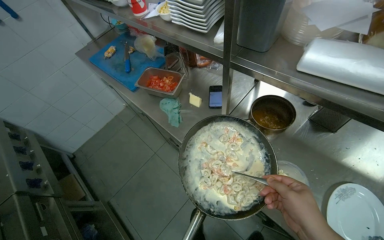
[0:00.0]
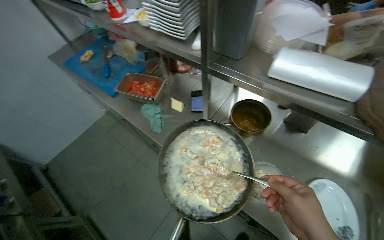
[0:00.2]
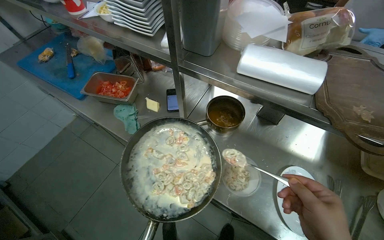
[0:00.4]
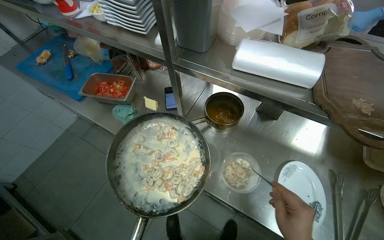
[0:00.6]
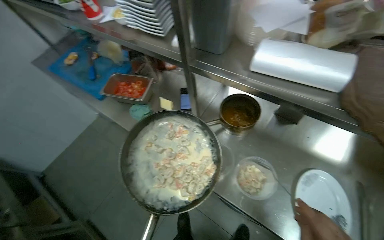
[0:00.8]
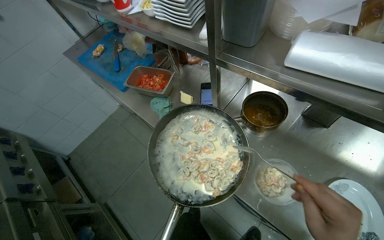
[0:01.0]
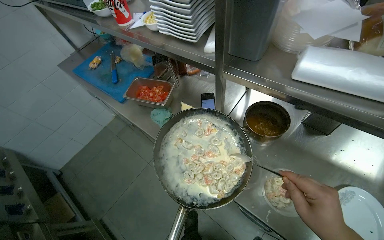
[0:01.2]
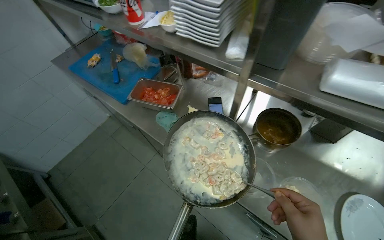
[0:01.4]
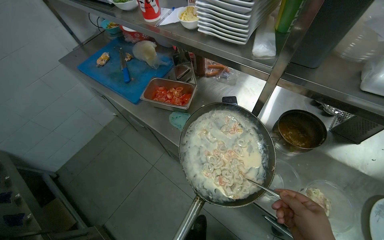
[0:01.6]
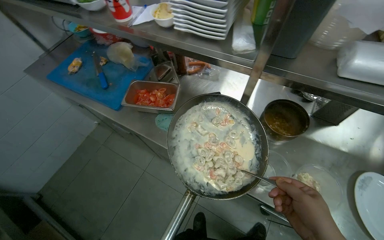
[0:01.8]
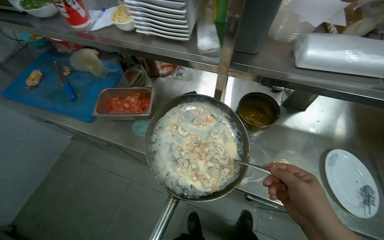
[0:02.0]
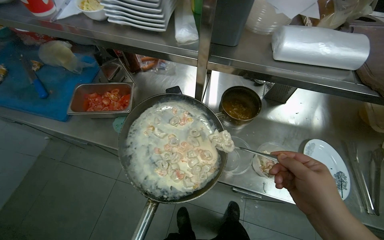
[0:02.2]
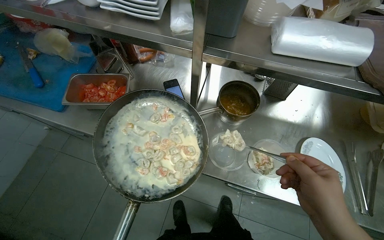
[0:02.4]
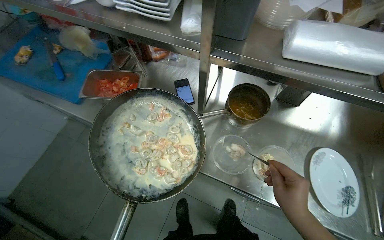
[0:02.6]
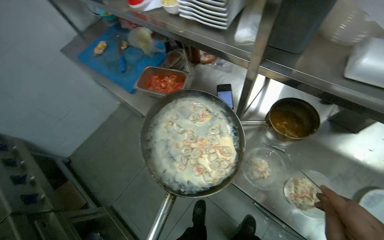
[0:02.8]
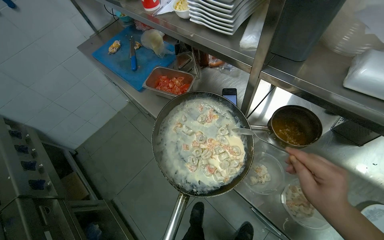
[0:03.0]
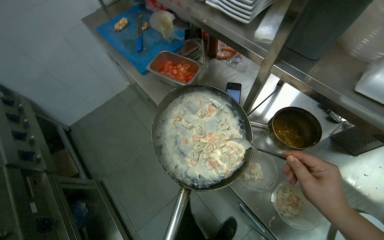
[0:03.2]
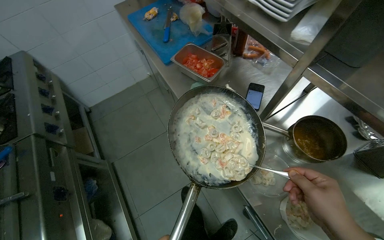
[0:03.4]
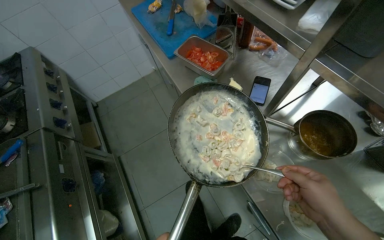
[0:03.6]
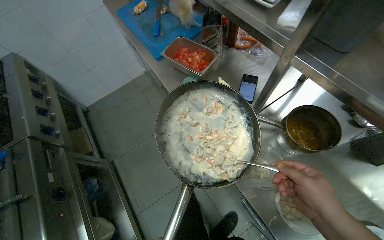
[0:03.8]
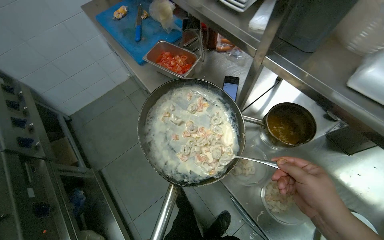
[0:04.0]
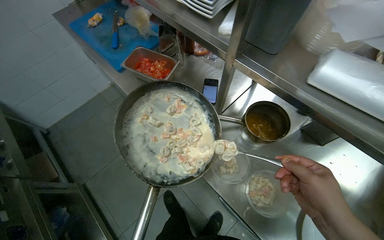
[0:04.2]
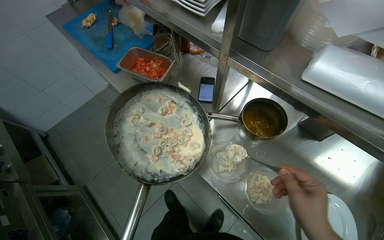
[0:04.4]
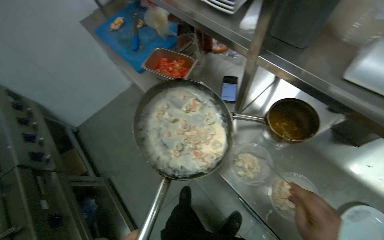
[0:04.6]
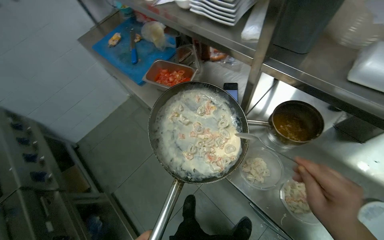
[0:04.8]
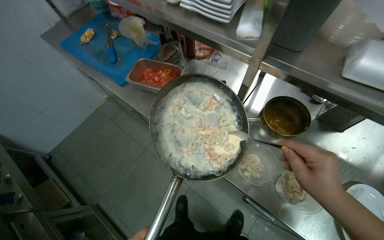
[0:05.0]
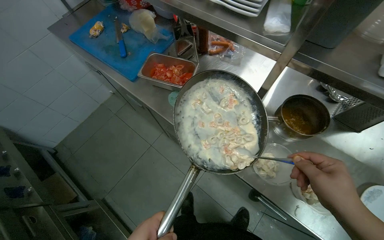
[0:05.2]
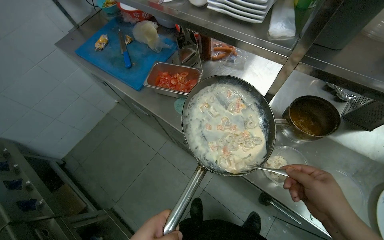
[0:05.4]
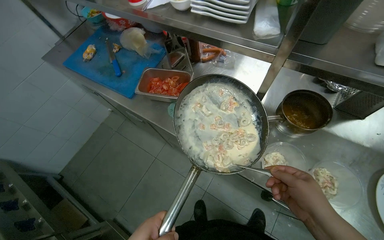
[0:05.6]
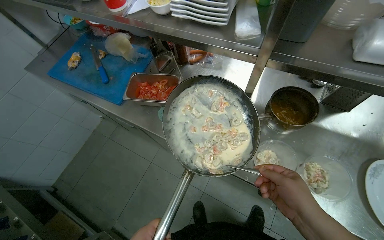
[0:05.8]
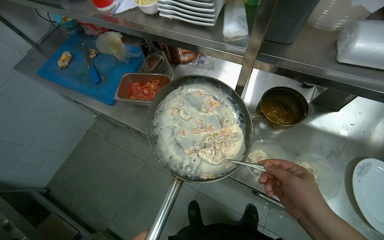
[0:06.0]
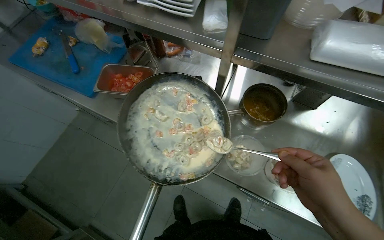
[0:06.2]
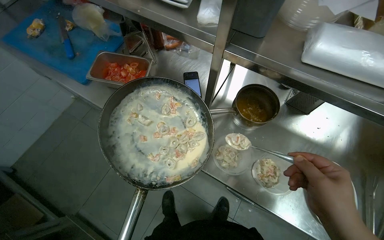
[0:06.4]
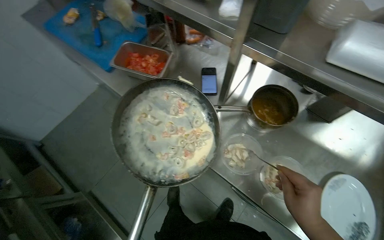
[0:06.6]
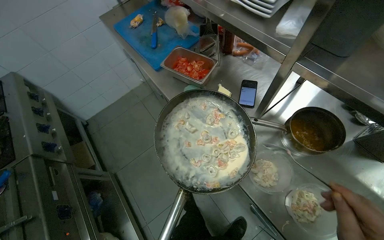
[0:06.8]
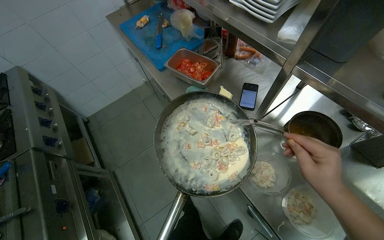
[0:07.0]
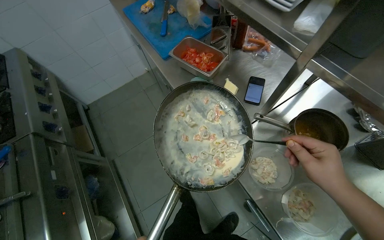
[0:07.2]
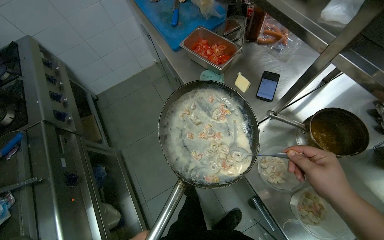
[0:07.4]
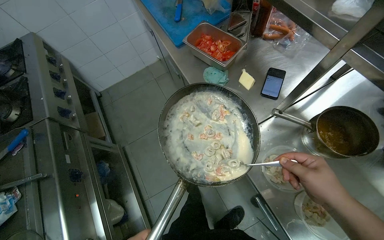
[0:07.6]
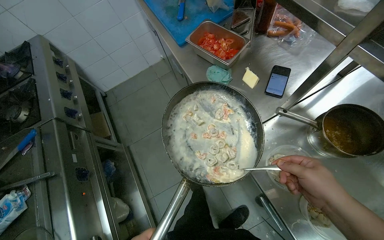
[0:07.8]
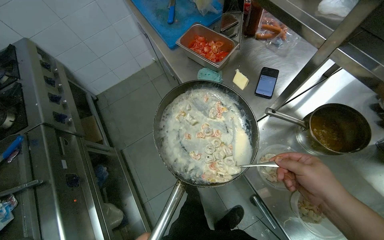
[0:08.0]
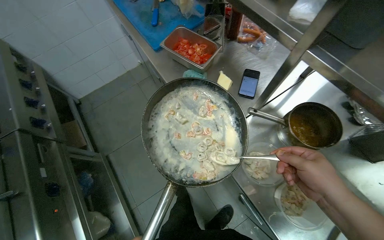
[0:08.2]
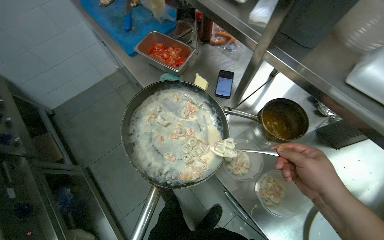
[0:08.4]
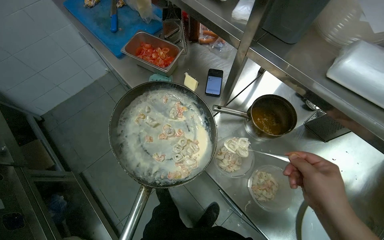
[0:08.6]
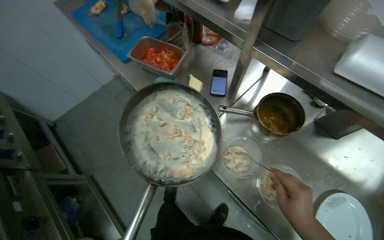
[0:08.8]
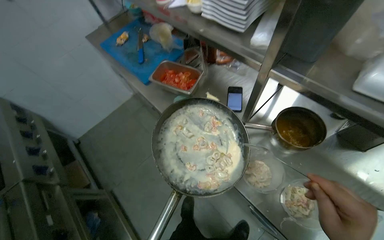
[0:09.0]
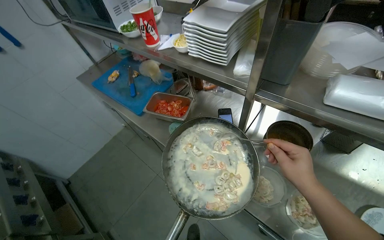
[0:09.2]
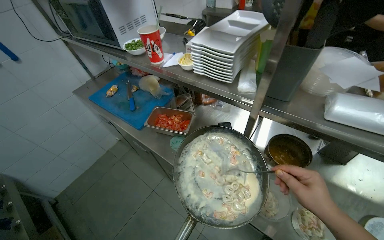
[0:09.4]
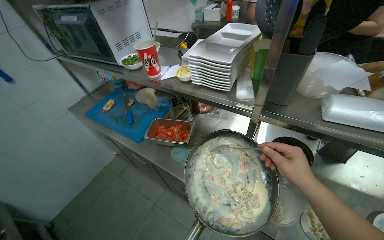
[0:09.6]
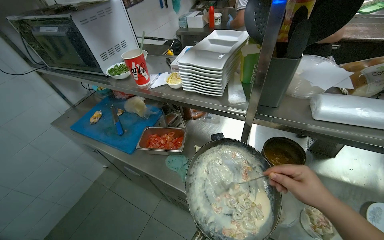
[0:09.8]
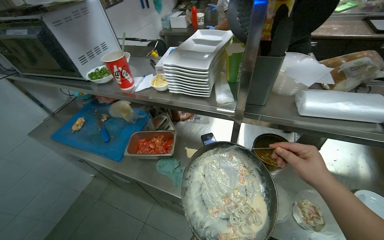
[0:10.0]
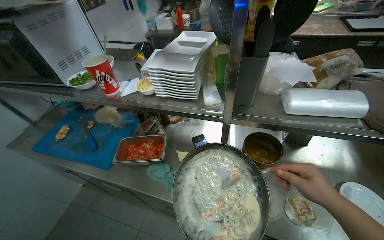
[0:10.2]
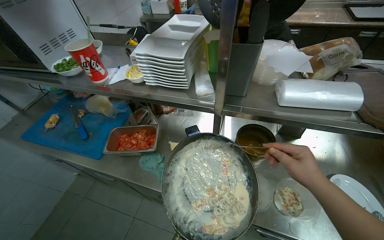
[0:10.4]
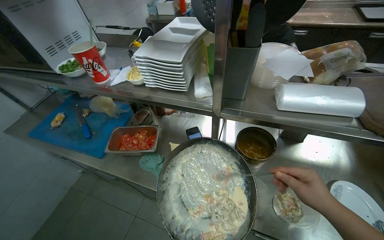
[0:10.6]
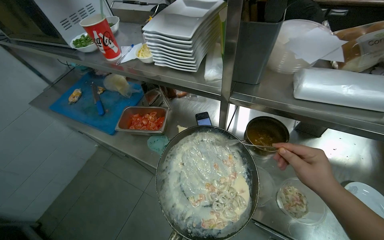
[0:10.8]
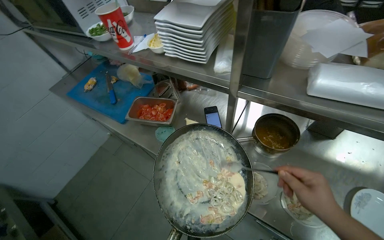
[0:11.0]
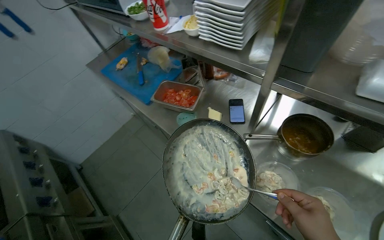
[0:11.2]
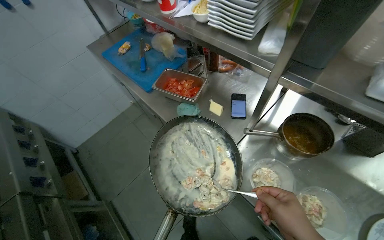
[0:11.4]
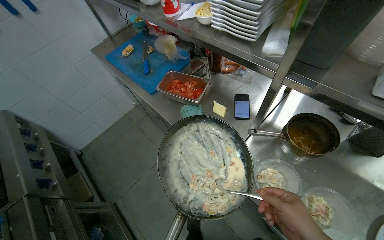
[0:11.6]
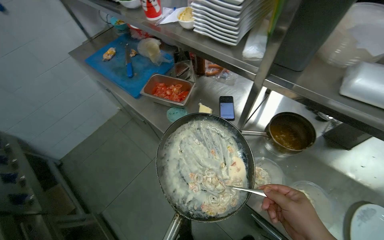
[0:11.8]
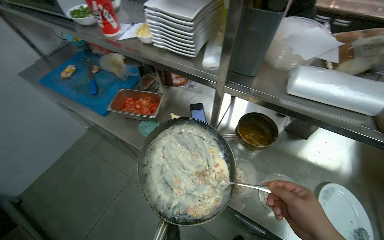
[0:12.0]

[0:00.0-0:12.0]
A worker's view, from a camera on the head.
Job: preparing food.
The whole recording: Plating dumplings into. The worker scoops cooked dumplings with sauce from a pan into clear plastic containers.
0:06.0 to 0:07.6: The head turns to the left by roughly 35 degrees.
0:07.6 to 0:09.0: The right hand is displaced down the picture by approximately 15 cm.
0:09.0 to 0:10.4: The wearer's head swings about 30 degrees to the right. The wearer looks approximately 15 degrees further upward.

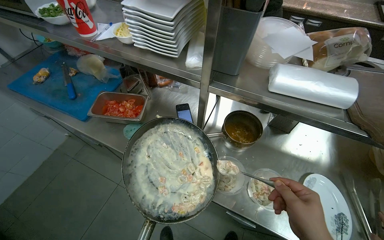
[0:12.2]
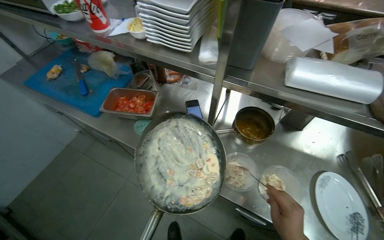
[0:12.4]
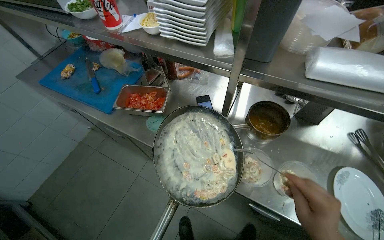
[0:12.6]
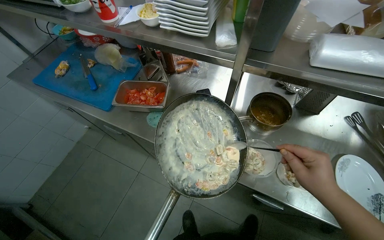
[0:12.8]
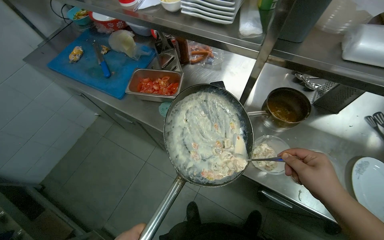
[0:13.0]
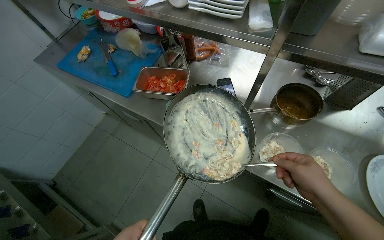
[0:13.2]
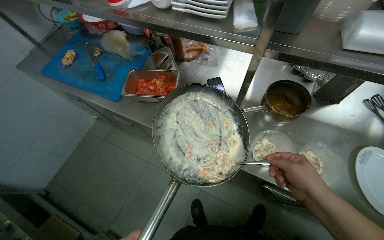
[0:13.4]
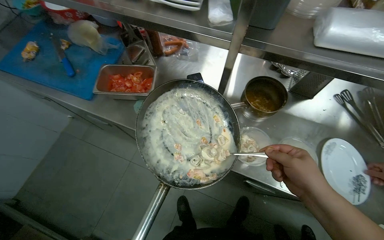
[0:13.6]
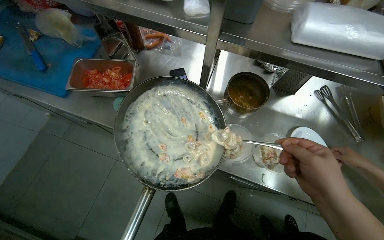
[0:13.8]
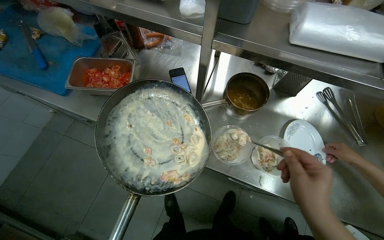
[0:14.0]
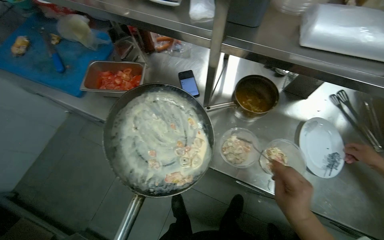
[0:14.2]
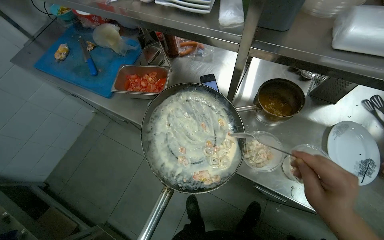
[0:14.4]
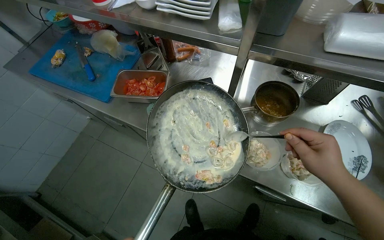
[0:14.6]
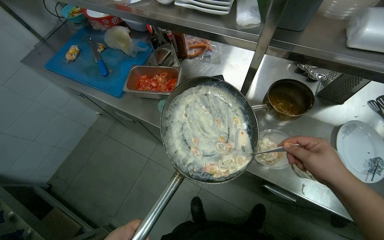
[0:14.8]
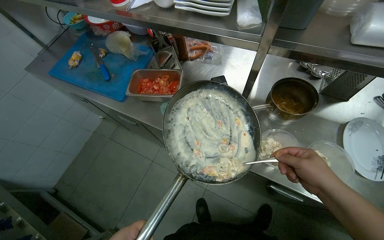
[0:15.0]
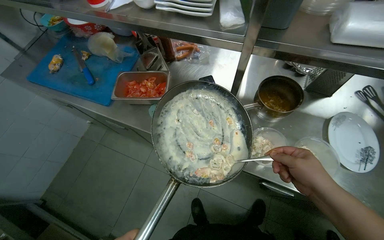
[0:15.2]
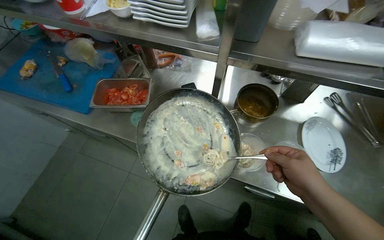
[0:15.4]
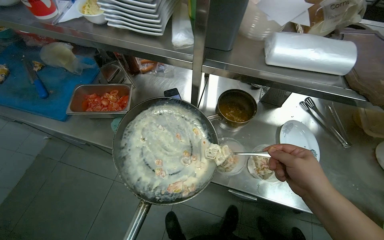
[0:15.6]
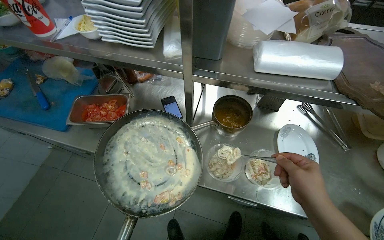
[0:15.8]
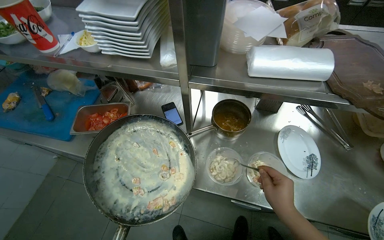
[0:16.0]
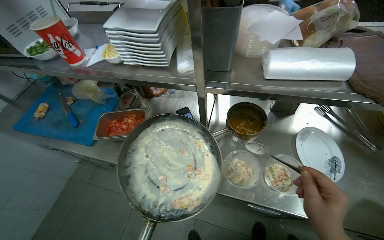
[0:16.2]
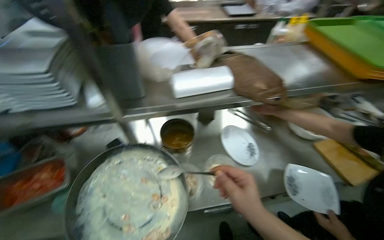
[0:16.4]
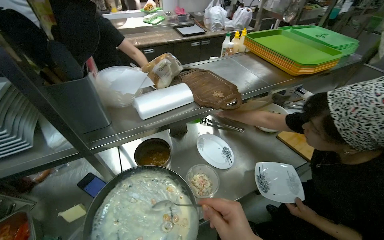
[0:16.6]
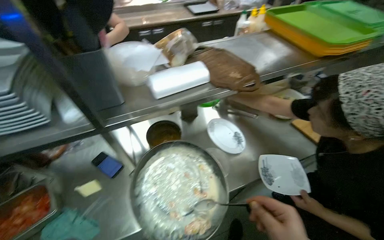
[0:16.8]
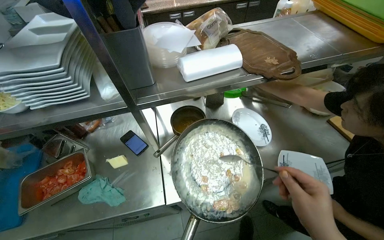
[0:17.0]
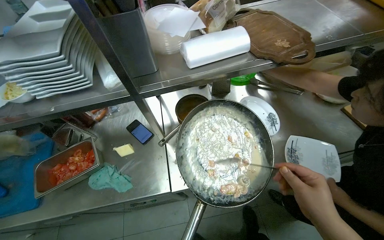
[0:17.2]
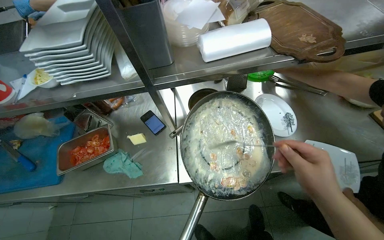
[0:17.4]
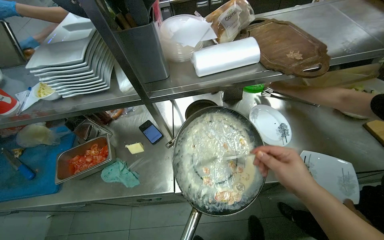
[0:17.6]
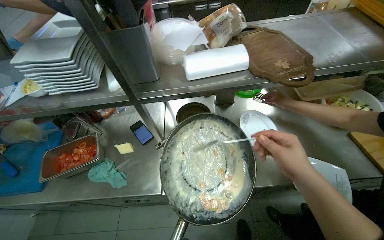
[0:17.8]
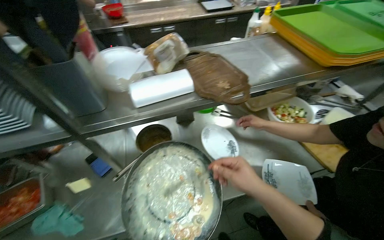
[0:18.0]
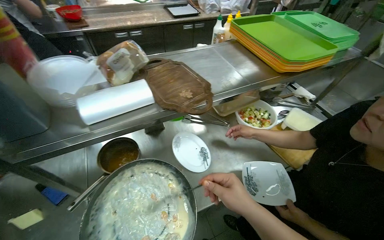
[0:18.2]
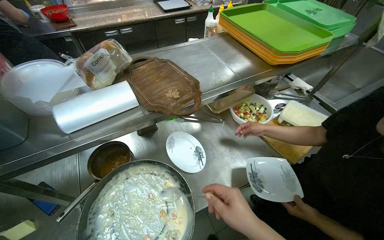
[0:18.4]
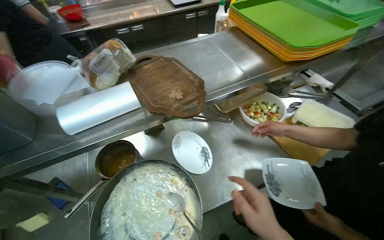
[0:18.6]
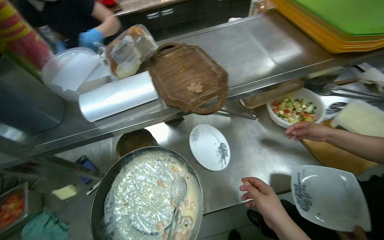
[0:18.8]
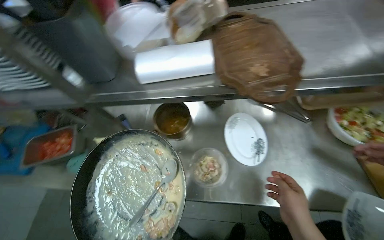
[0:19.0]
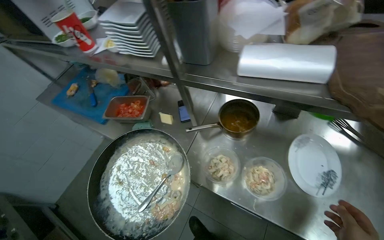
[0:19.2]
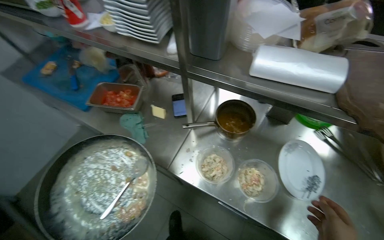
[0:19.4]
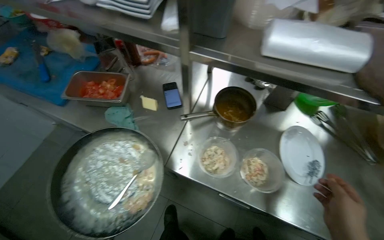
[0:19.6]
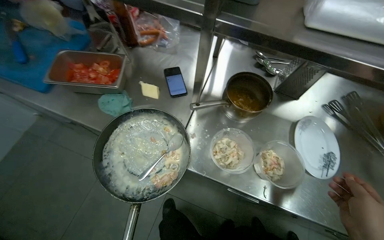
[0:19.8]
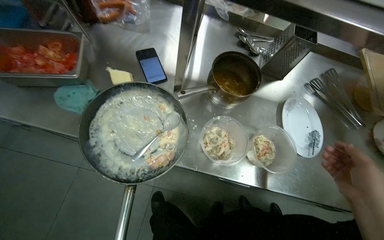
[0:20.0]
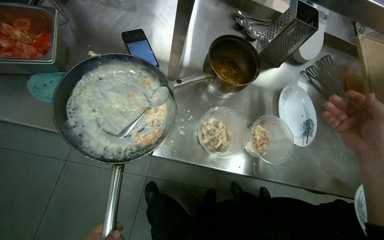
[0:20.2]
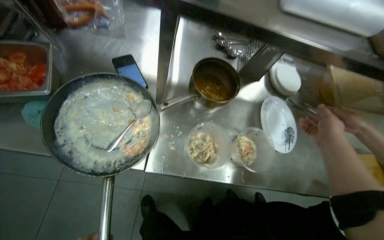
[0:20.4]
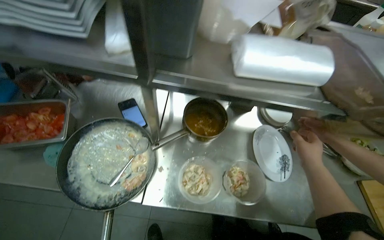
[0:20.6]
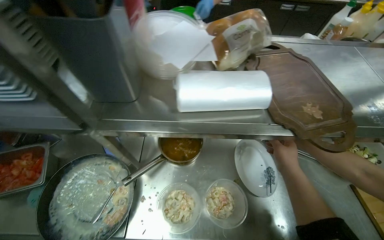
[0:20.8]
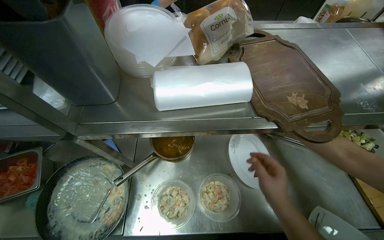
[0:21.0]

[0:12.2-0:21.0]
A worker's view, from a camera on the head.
Job: preparing food.
The whole recording: Plating dumplings into. The worker scoops cooked dumplings with sauce from a pan into clear plastic containers.
0:15.2 to 0:16.6: The wearer looks about 25 degrees further to the right. The wearer looks approximately 15 degrees further upward.
0:18.0 to 0:19.6: The head turns to the left by approximately 40 degrees. The camera pitches downward, by some 20 degrees.
0:19.6 to 0:21.0: The wearer's head swings about 25 degrees to the right.
